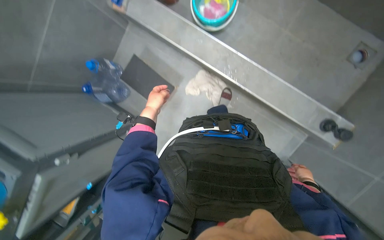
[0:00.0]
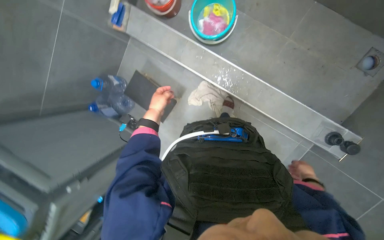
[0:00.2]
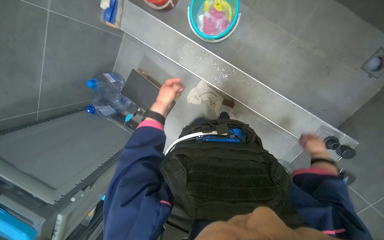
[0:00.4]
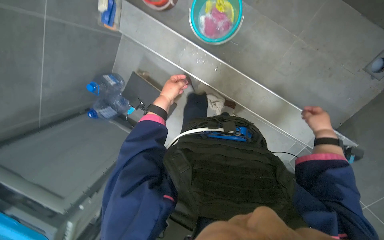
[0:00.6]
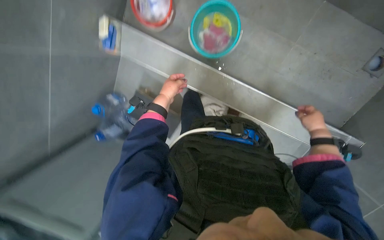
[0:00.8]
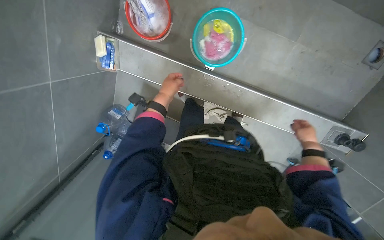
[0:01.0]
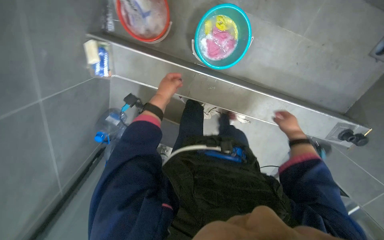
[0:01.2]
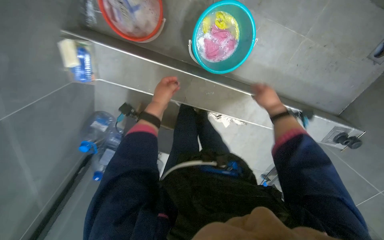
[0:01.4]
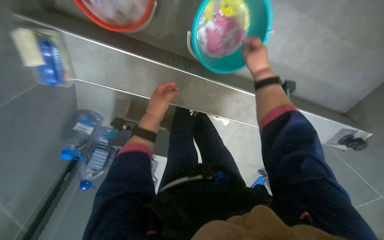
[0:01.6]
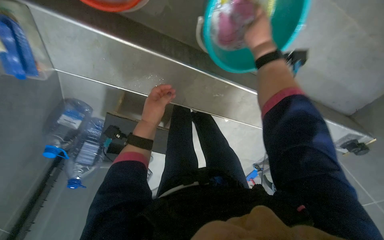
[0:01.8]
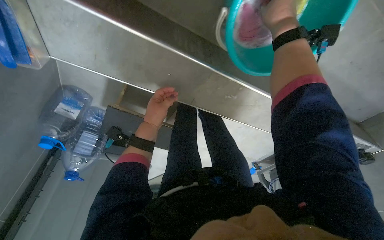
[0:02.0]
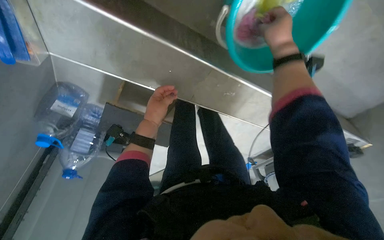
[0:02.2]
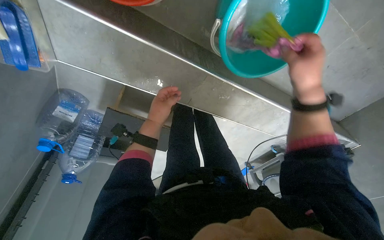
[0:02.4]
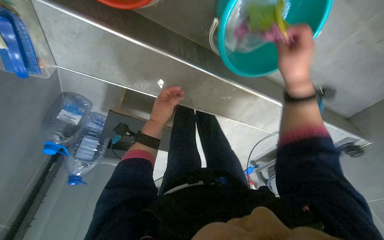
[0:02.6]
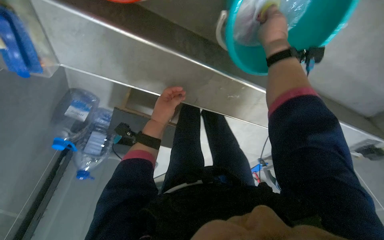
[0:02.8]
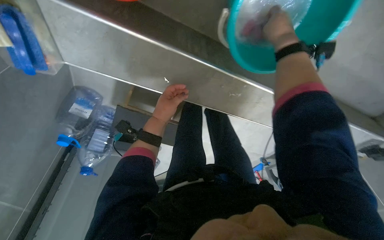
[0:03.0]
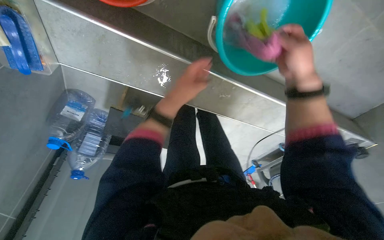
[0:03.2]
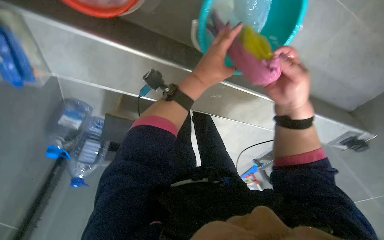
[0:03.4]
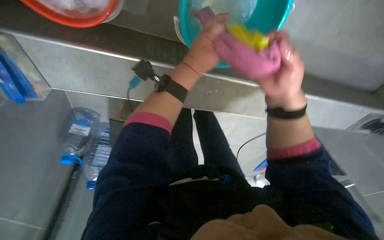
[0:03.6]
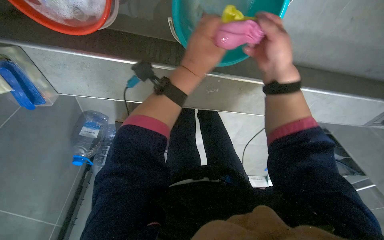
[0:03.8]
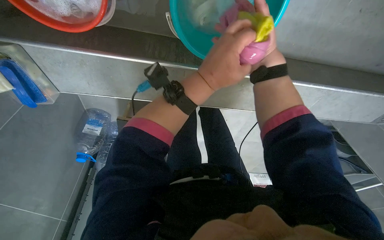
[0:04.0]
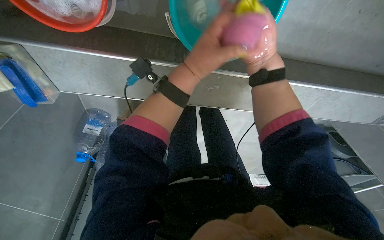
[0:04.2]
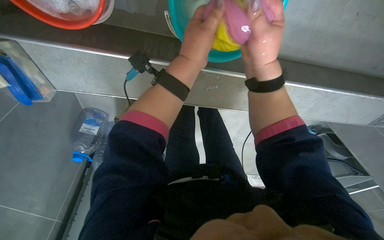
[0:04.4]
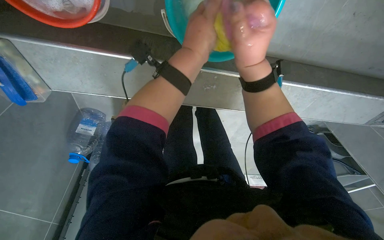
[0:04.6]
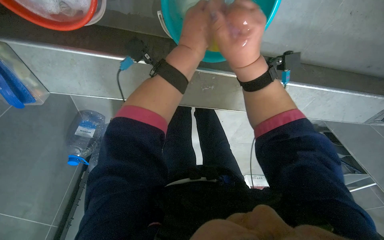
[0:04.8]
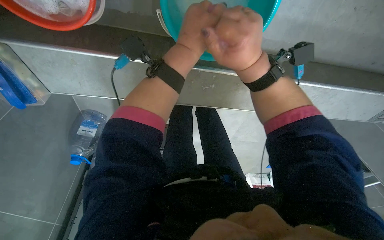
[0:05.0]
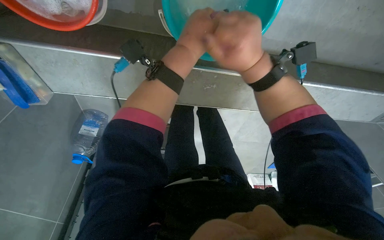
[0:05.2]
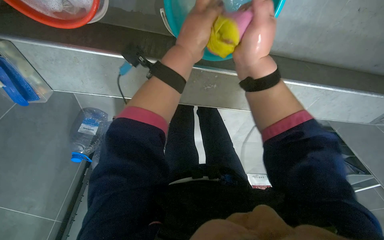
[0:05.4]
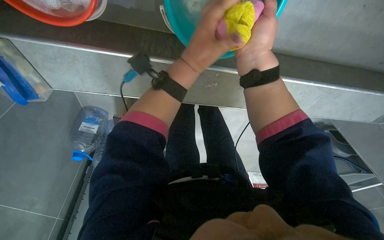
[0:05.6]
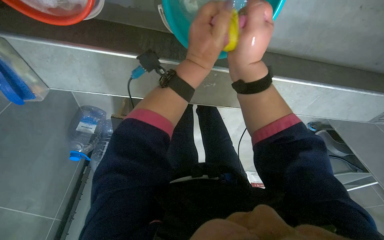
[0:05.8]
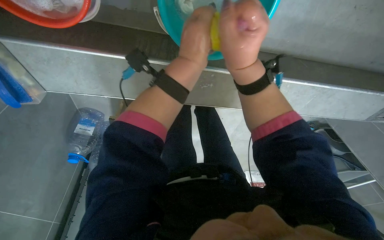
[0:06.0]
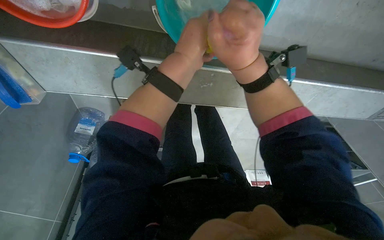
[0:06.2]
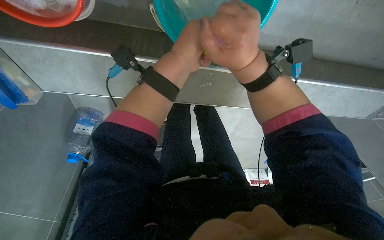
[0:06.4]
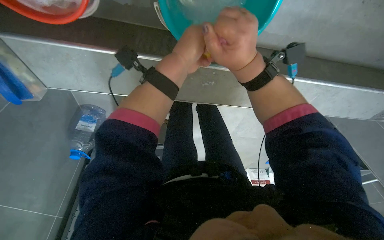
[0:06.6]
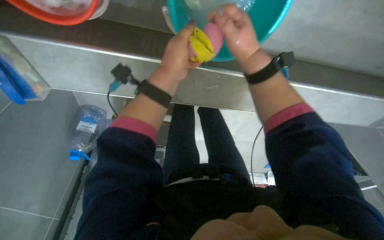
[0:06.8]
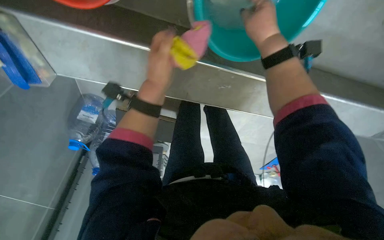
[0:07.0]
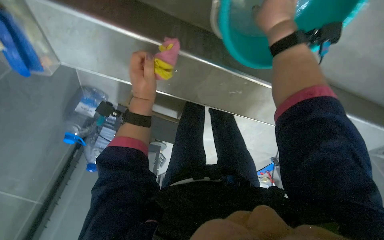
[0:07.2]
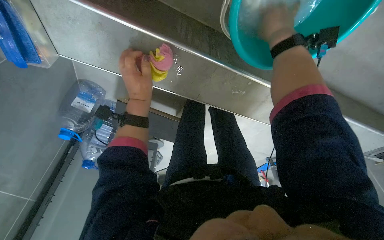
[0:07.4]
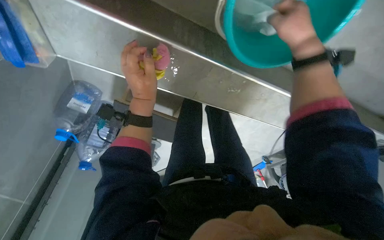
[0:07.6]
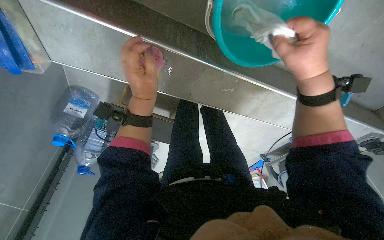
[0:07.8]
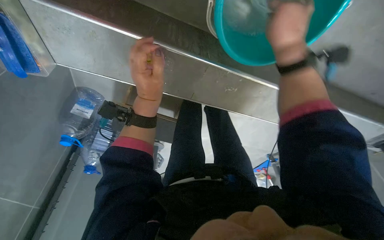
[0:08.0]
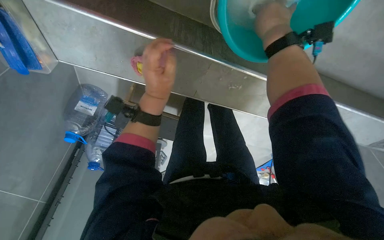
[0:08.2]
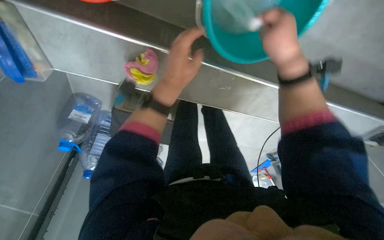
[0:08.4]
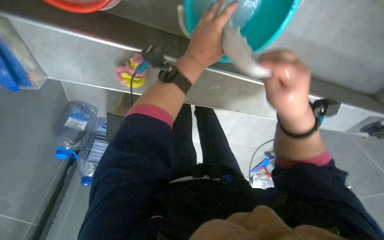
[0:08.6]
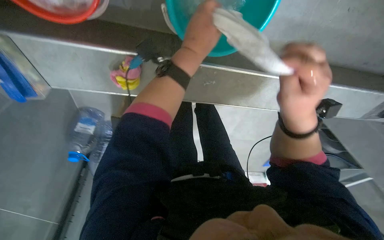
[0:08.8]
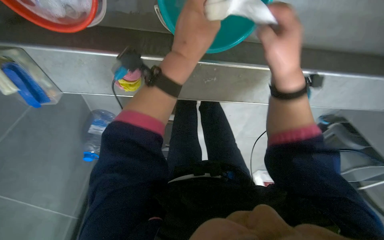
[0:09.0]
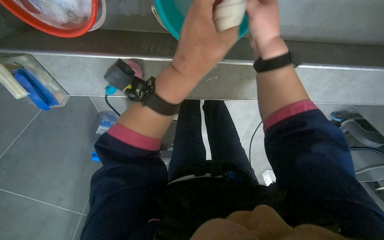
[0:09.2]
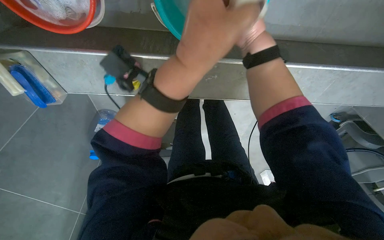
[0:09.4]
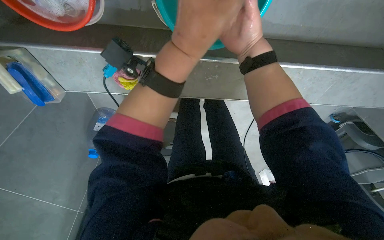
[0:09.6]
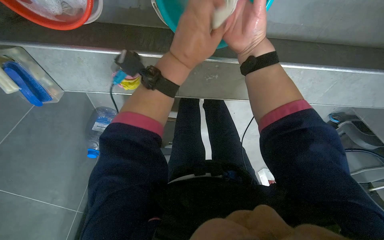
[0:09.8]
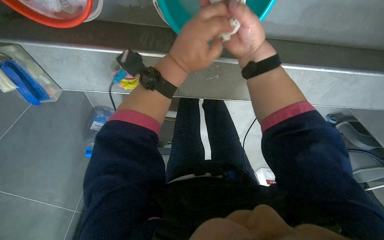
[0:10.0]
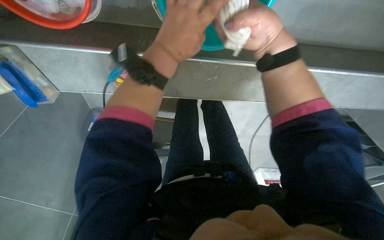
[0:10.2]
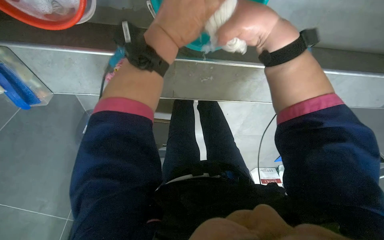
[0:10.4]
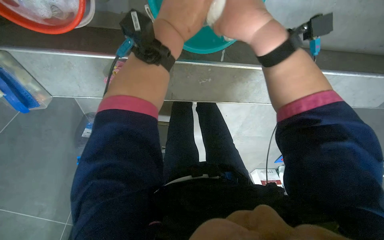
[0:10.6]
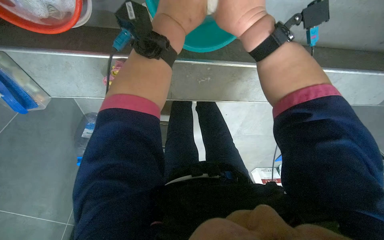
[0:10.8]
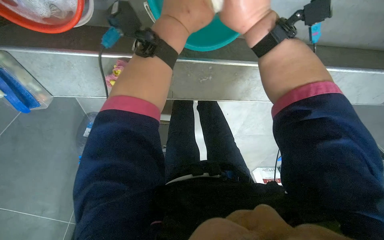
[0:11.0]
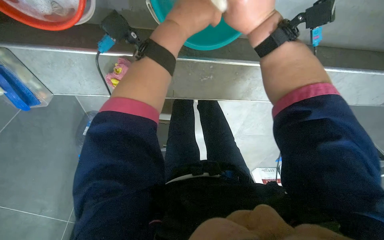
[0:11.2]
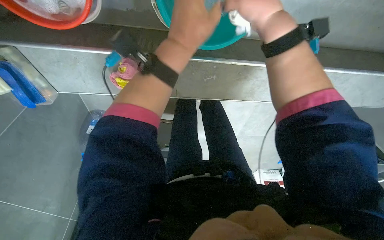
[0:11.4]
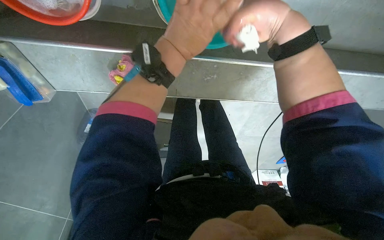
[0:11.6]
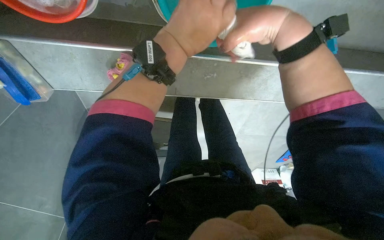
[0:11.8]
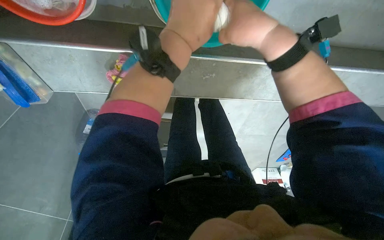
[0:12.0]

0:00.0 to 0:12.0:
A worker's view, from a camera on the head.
Job: preparing cleaning supplies.
The whole recording: Wringing and organizing cloths. The worker wrings out various cloths and a mop head, placing them into buckets or hanging them to dry.
0:00.0 to 0:01.6: The camera is carried some 80 cm. The camera pitches downward, by roughly 25 degrees.
0:01.6 to 0:03.0: The wearer looks some 10 degrees further downward. The right hand goes up and down the picture, roughly 15 cm each way, reversing 2 times.
0:03.0 to 0:04.4: The right hand travels down the picture and nearer to the camera by approximately 20 cm. Meanwhile the left hand heads nearer to the camera, to the right and up the picture, covering some 30 cm.
0:04.4 to 0:06.0: The hands stay close to where they were, moving slightly.
0:06.0 to 0:07.6: The right hand shifts roughly 10 cm up the picture. The left hand shifts roughly 30 cm to the left and farther from the camera.
0:07.6 to 0:09.0: The left hand moves to the right and nearer to the camera, about 30 cm. Meanwhile the right hand moves up and down the picture over about 25 cm, changing direction 3 times.
0:10.4 to 0:12.0: The hands are busy where they are.

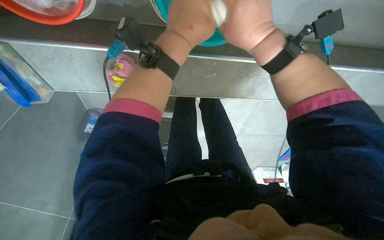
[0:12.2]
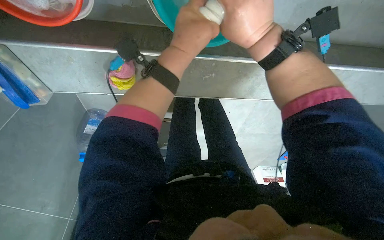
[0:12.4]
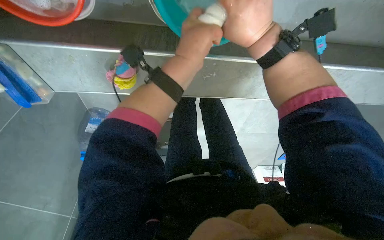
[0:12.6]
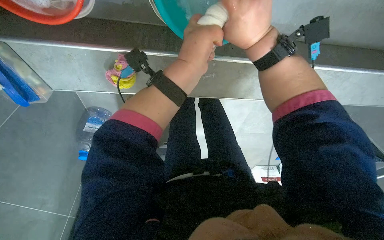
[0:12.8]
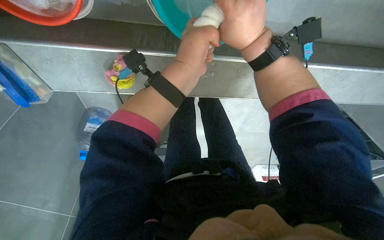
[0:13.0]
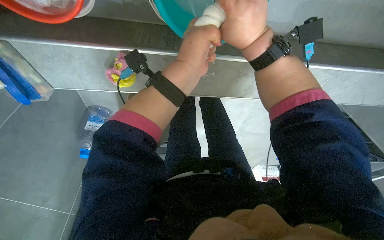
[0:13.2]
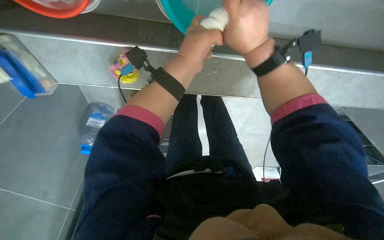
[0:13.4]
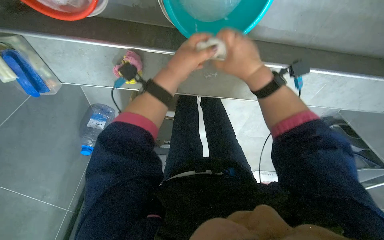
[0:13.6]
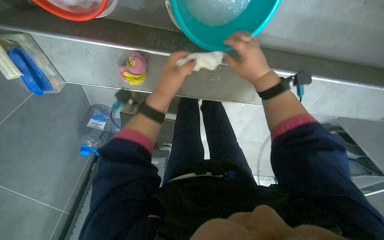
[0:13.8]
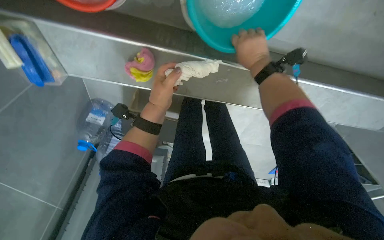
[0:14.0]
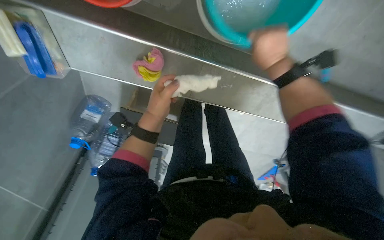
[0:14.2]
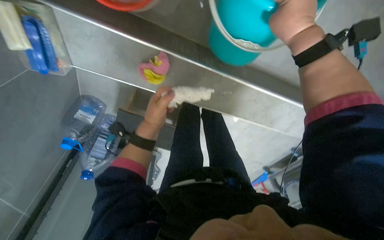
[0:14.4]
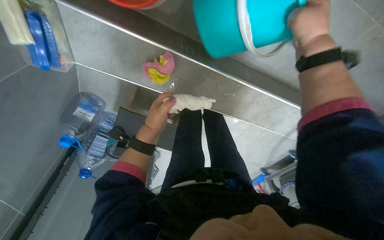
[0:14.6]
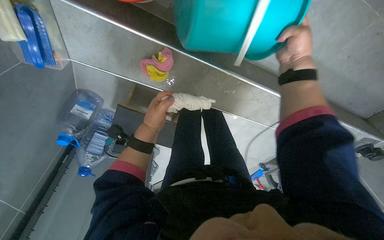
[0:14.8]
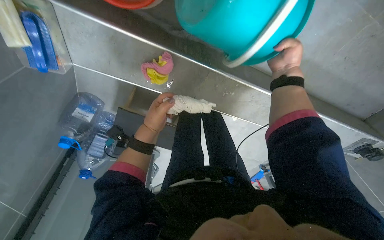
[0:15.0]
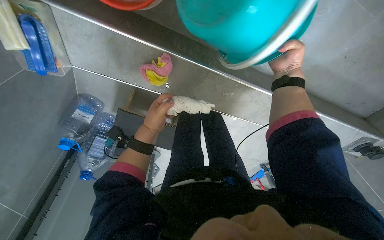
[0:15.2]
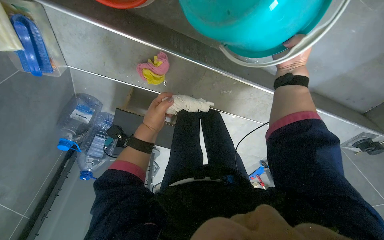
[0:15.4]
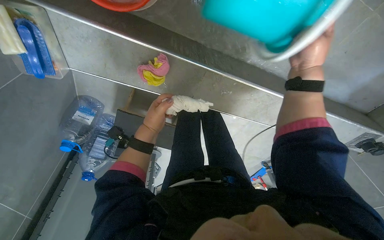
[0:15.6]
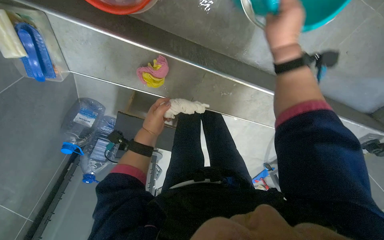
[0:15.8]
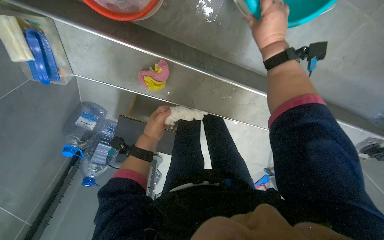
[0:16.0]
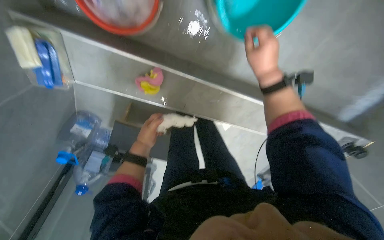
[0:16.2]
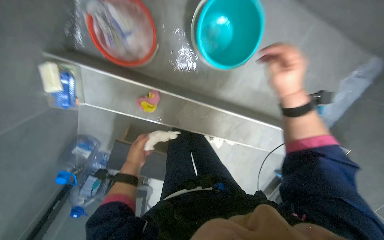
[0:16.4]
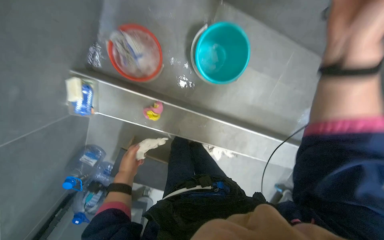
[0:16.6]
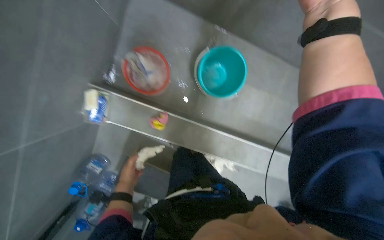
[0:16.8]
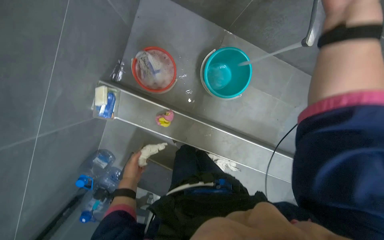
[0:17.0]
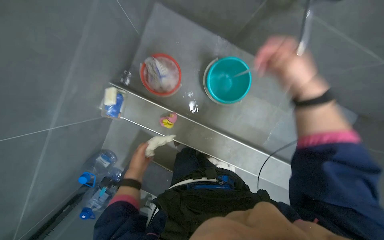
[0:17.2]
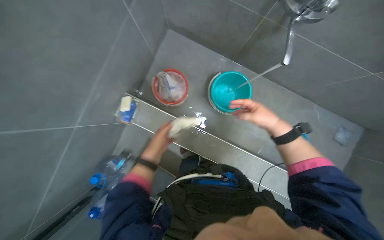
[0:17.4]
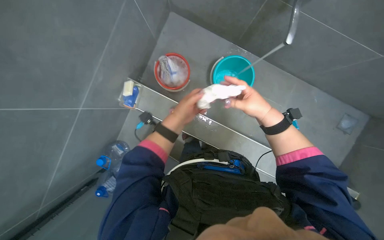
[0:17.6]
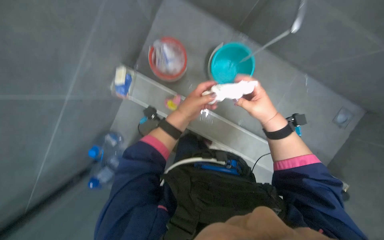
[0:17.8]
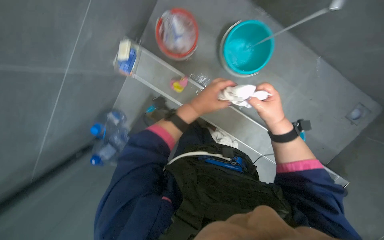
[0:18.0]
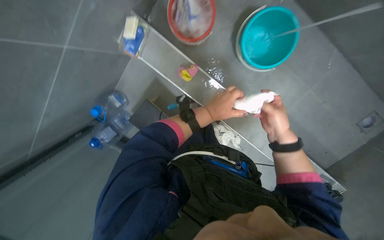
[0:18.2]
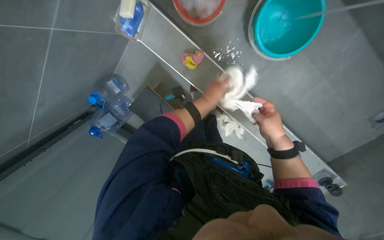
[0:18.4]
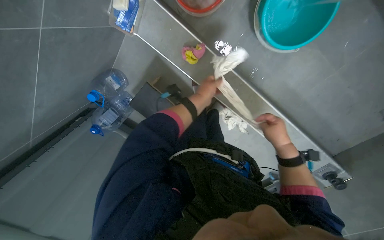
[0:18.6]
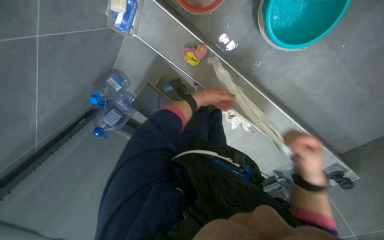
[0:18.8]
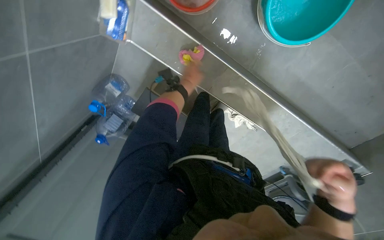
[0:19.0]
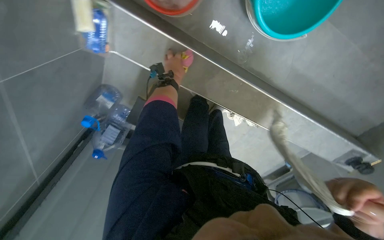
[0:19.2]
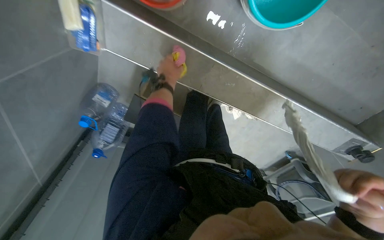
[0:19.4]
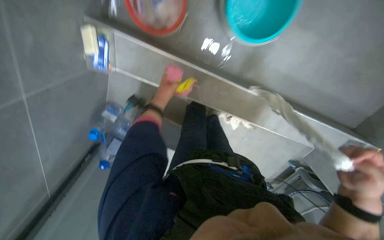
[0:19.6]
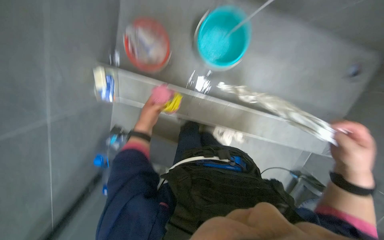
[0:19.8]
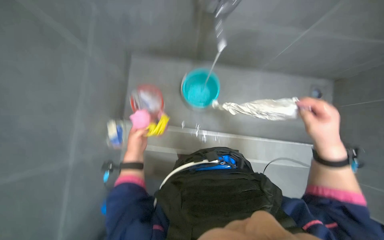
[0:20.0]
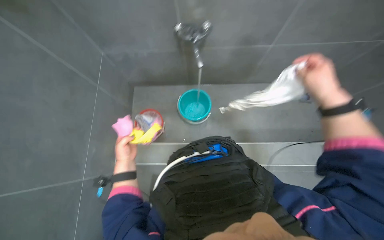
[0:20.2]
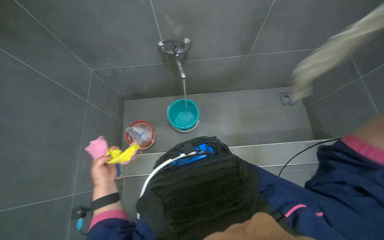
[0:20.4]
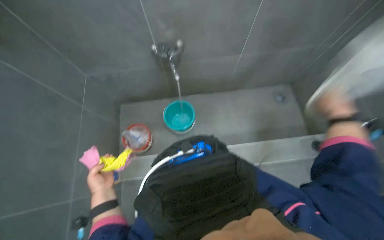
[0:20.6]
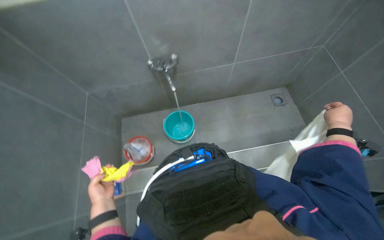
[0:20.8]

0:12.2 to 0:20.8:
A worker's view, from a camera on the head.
Job: preparing cleaning supplies.
The whole recording: Wringing and organizing cloths. The worker wrings out various cloths and a mop head, placing them into buckets or hanging them to dry.
0:12.2 to 0:13.6: Both hands travel together farther from the camera, roughly 10 cm.
0:13.6 to 0:15.0: The left hand heads to the left, down the picture and farther from the camera, covering roughly 25 cm.
0:15.0 to 0:16.6: The view tips upward by about 25 degrees.
0:16.6 to 0:18.0: The right hand shifts approximately 20 cm down the picture. Meanwhile the left hand shifts roughly 35 cm nearer to the camera, to the right and up the picture.
0:18.0 to 0:19.4: The view tilts roughly 25 degrees downward. The right hand moves down the picture, about 10 cm, while the left hand is displaced farther from the camera and up the picture by some 40 cm.
0:19.4 to 0:20.8: The head travels about 70 cm. The camera pitches upward, by approximately 55 degrees. Everything in view rotates approximately 30 degrees counterclockwise.
